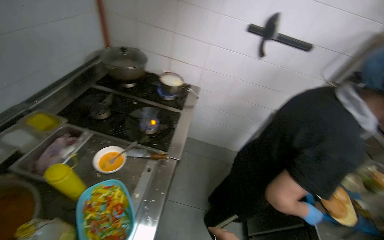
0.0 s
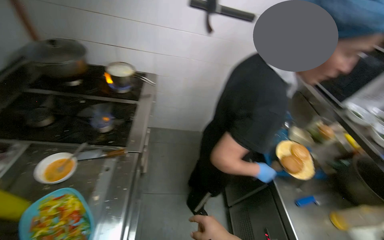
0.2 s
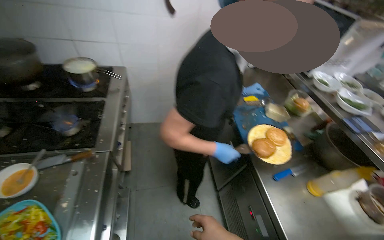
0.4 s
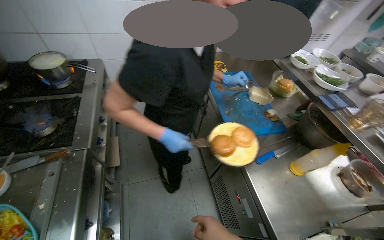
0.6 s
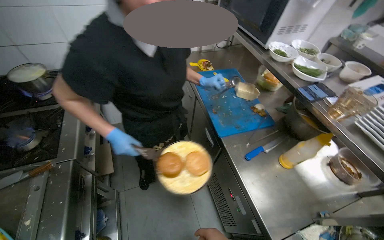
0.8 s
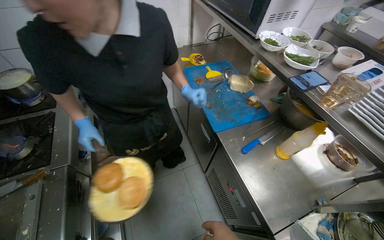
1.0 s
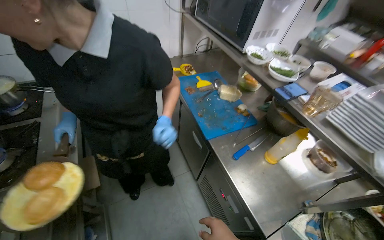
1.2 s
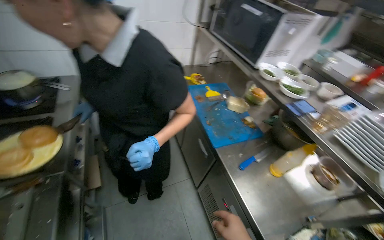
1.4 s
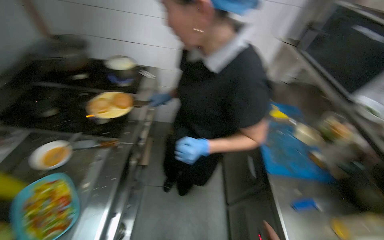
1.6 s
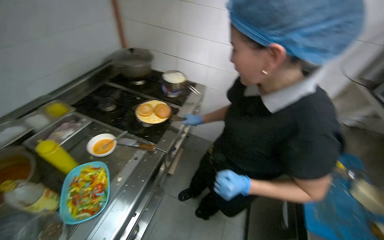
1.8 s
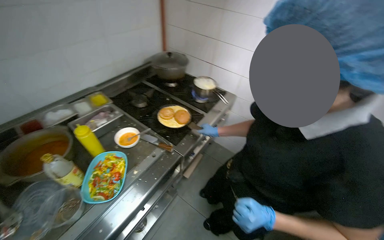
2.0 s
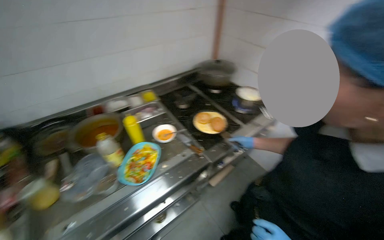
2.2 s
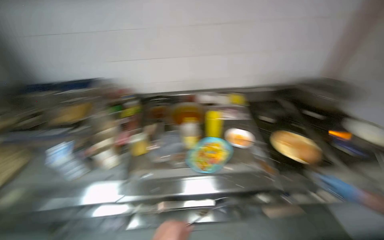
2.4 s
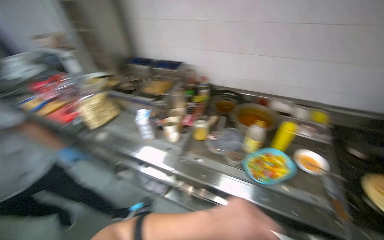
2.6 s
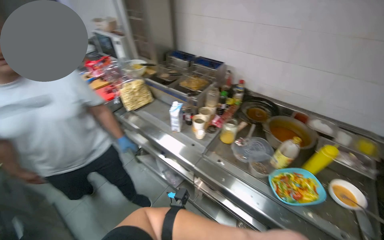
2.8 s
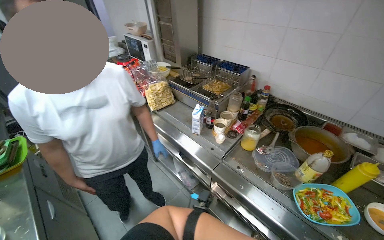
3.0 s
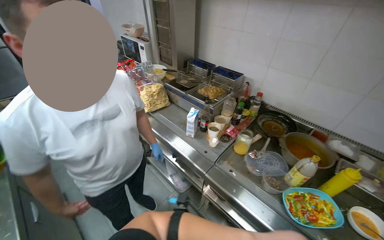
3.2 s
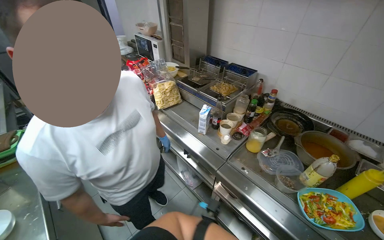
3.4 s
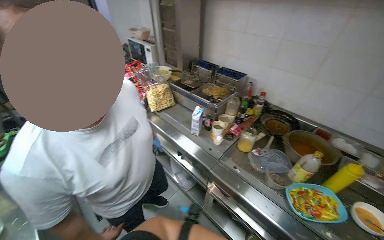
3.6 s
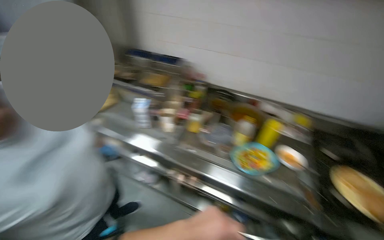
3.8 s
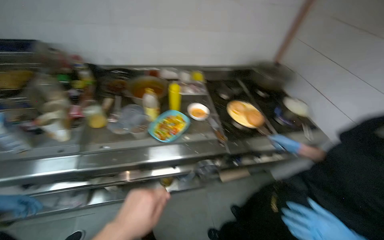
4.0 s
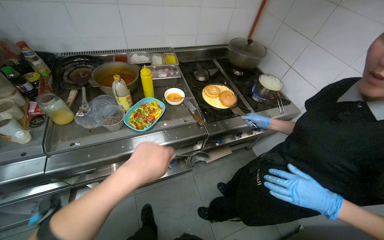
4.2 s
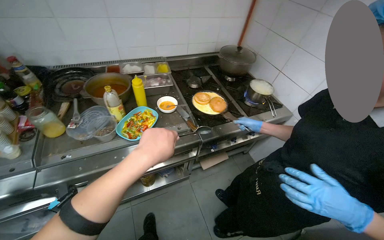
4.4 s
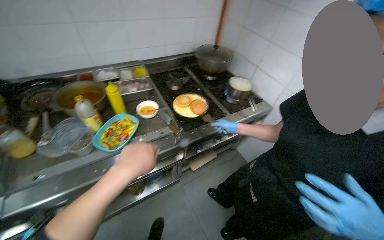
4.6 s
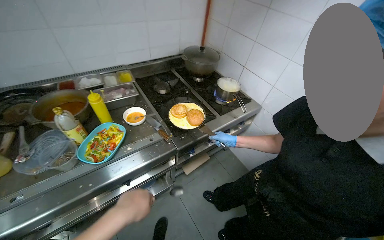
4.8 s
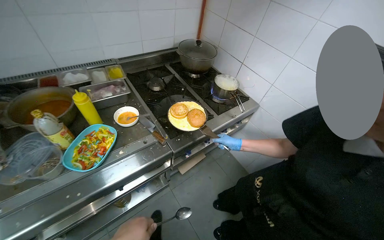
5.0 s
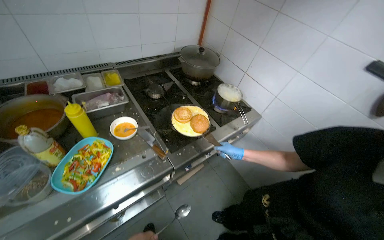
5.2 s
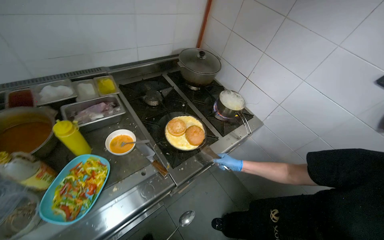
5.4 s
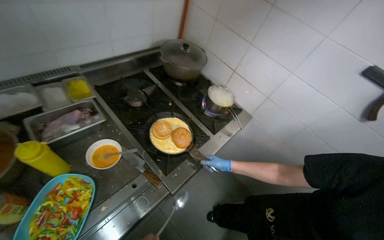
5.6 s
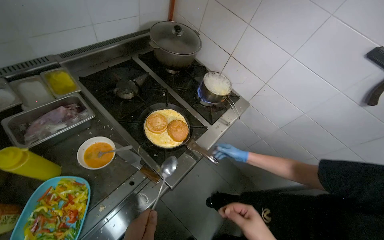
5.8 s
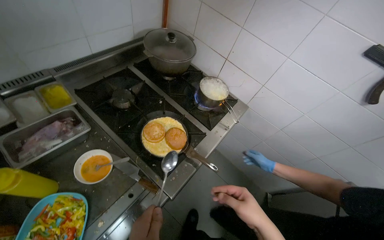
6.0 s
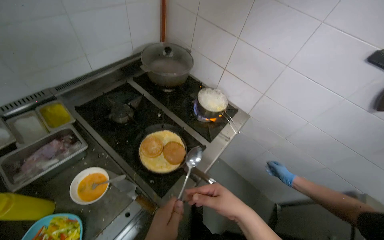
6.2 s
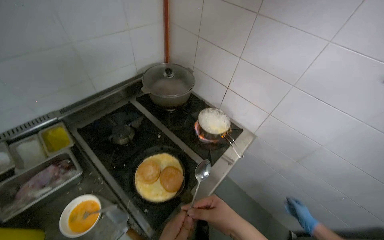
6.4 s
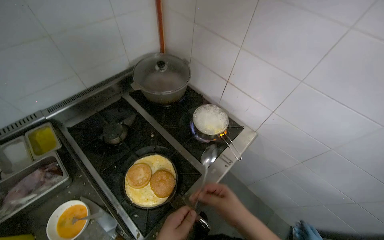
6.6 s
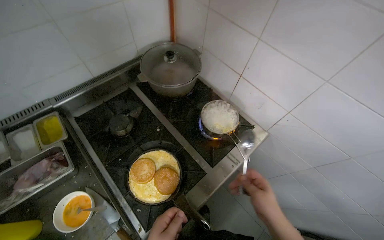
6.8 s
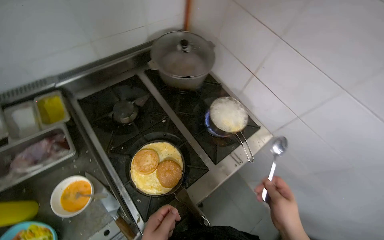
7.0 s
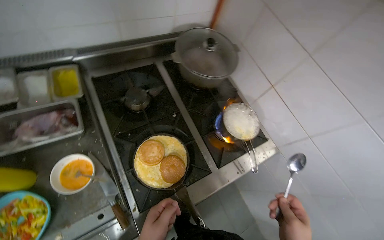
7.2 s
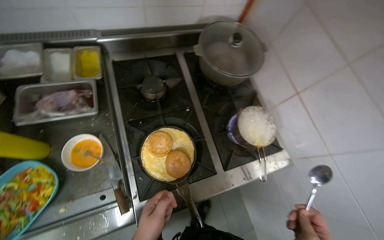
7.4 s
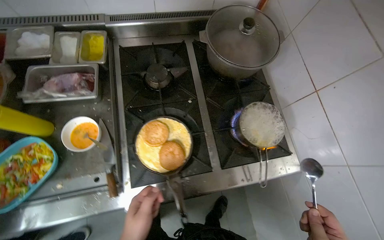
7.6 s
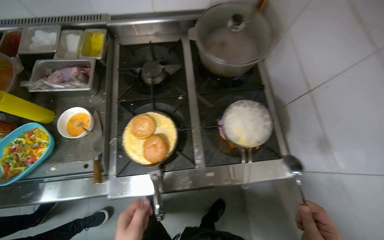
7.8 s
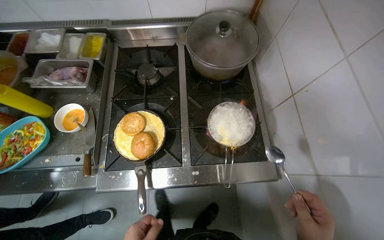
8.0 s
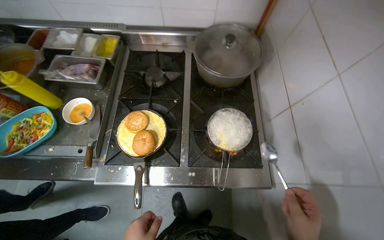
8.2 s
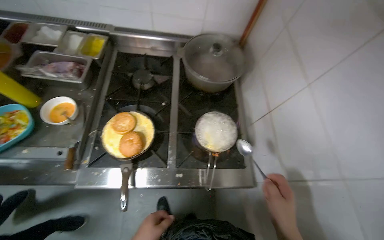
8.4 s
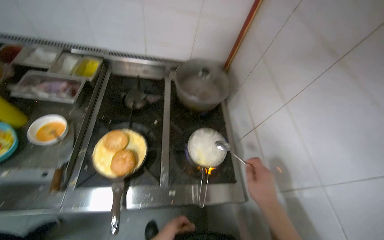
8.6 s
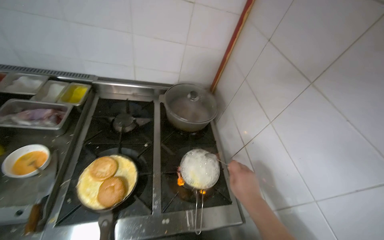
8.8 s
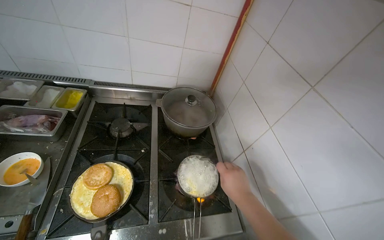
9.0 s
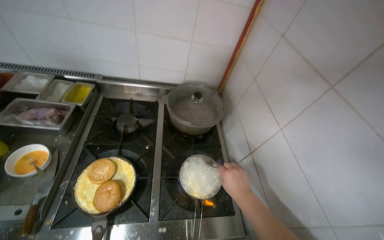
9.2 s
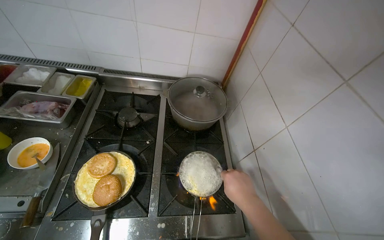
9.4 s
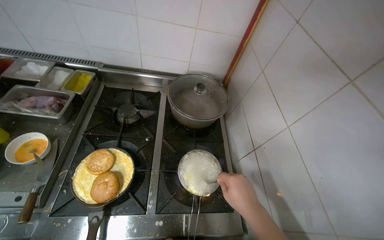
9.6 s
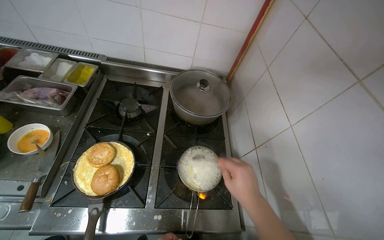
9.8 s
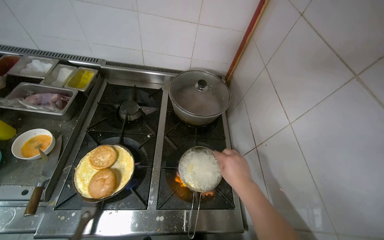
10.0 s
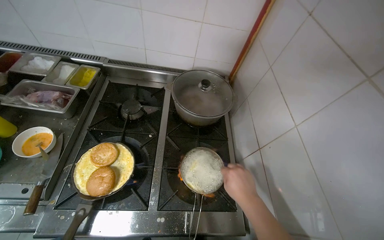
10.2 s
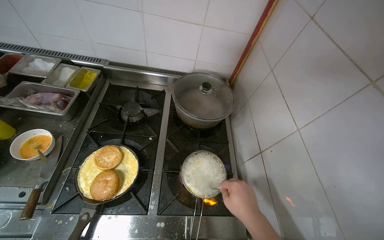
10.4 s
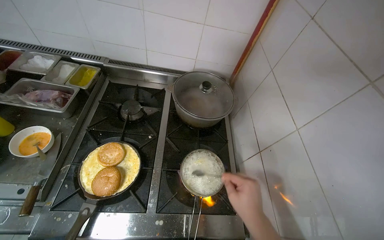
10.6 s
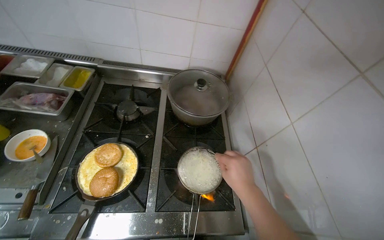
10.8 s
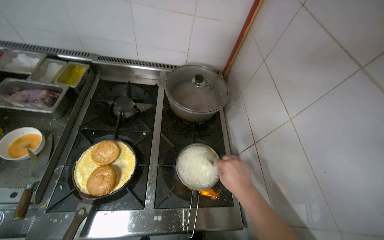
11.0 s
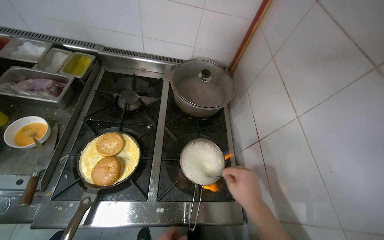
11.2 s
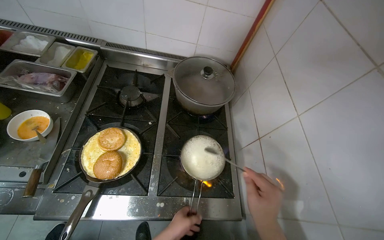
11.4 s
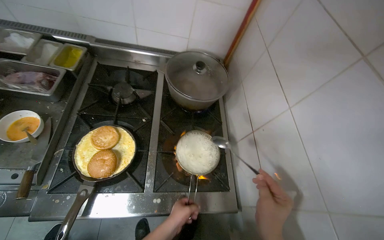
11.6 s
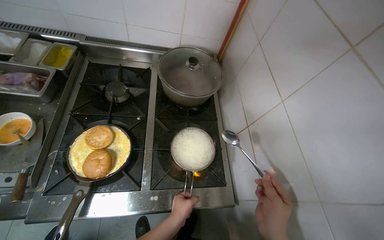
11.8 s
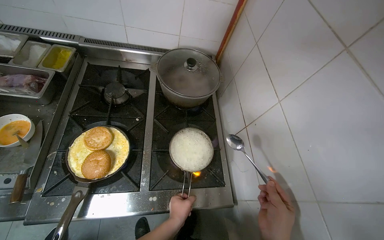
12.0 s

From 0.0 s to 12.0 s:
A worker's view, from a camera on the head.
Job: cooking food.
The whole recording: Cooking and stirring food in pot. The worker cooks and stirs food in a pot on the stove, adding various ingredients and dumplings.
From 3.0 s to 4.4 s: The head rotates about 65 degrees to the right. The wearer looks approximately 15 degrees further downward.
From 4.4 s to 6.0 s: The camera is carried approximately 50 cm. The wearer's head swings about 30 degrees to the right. The view tips downward by about 10 degrees.
From 6.0 s to 7.6 s: The wearer's head swings some 40 degrees to the left.
From 7.6 s to 9.0 s: The view tips upward by approximately 25 degrees.

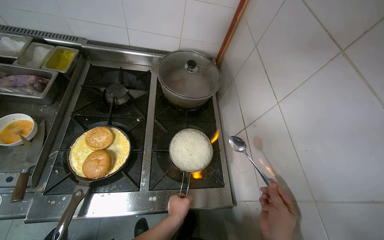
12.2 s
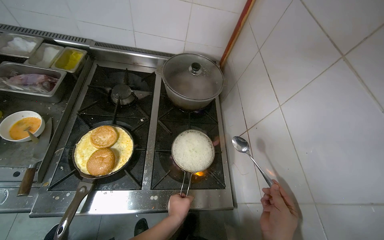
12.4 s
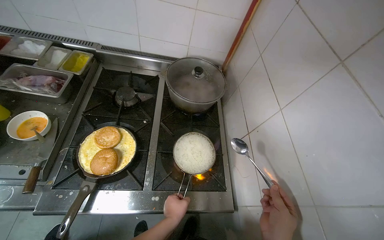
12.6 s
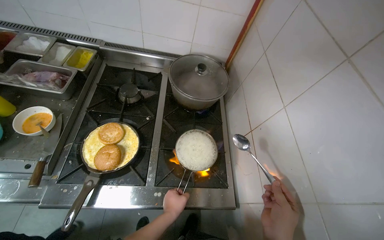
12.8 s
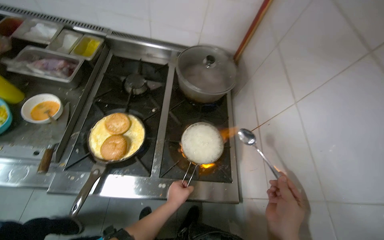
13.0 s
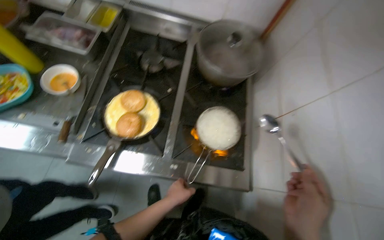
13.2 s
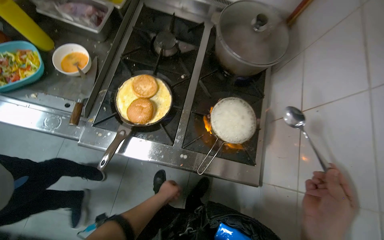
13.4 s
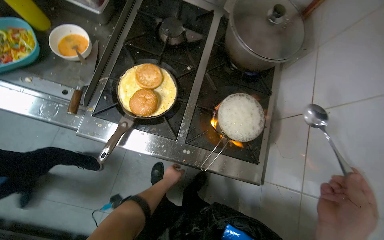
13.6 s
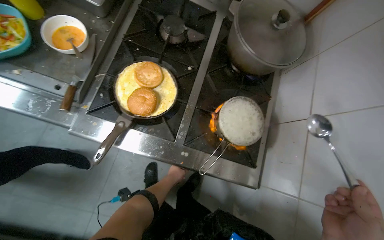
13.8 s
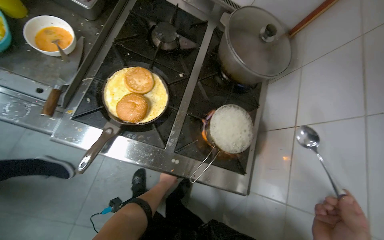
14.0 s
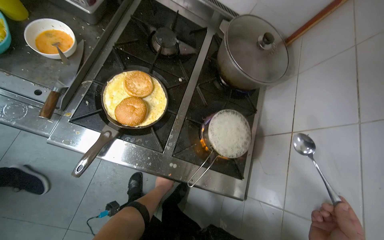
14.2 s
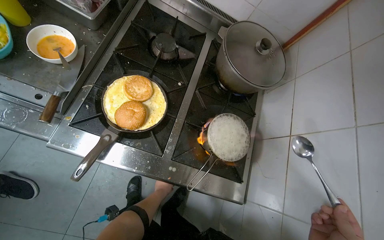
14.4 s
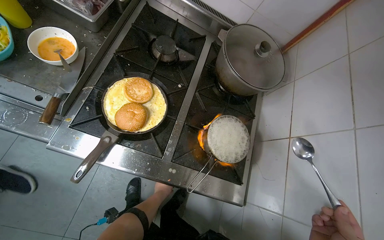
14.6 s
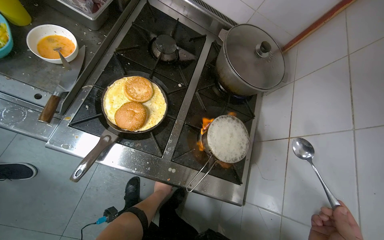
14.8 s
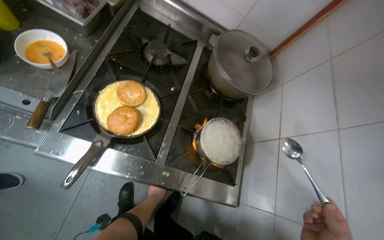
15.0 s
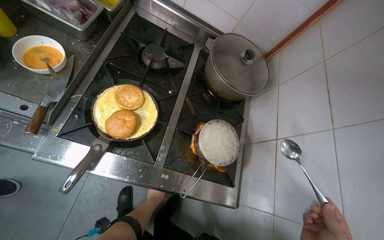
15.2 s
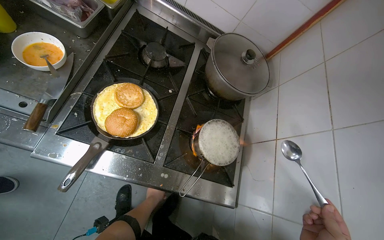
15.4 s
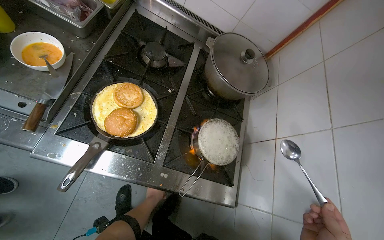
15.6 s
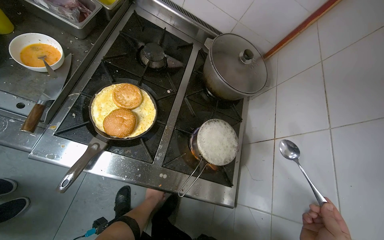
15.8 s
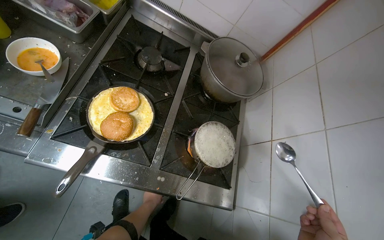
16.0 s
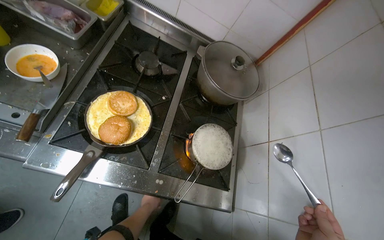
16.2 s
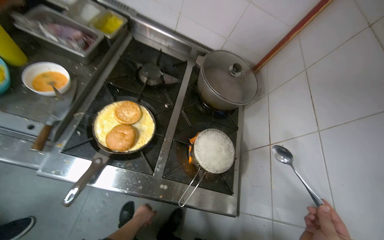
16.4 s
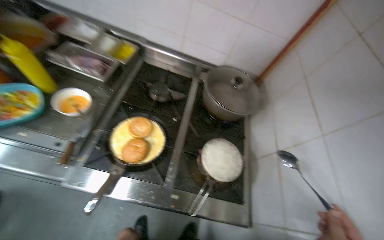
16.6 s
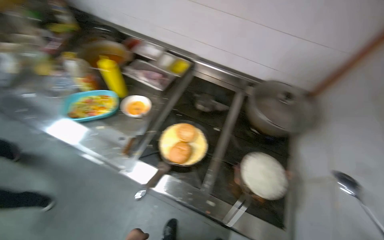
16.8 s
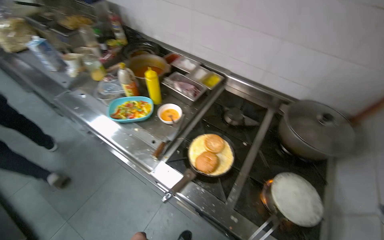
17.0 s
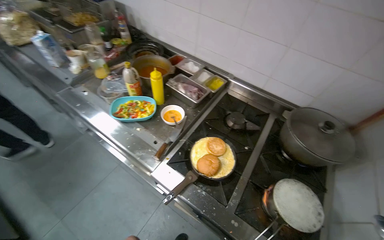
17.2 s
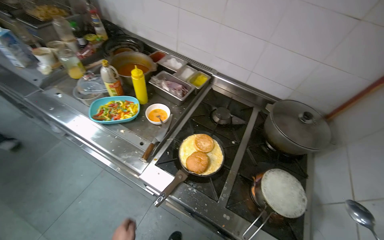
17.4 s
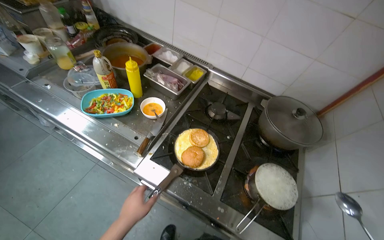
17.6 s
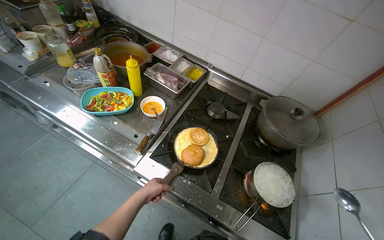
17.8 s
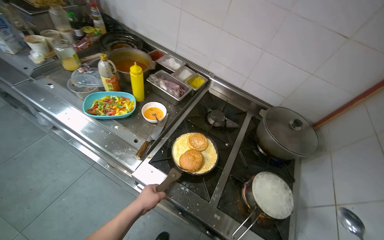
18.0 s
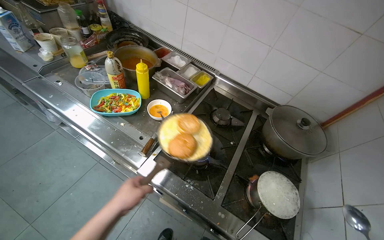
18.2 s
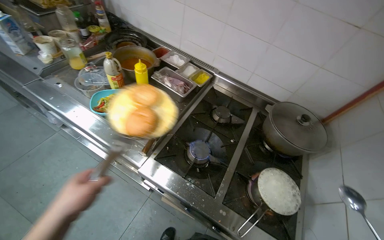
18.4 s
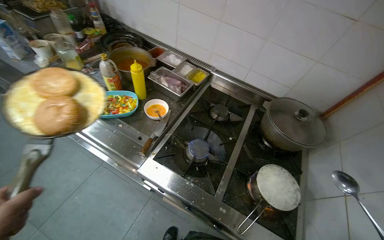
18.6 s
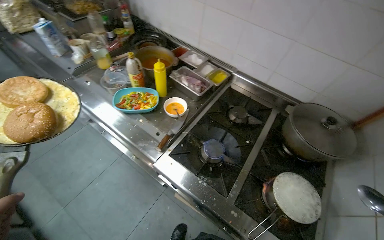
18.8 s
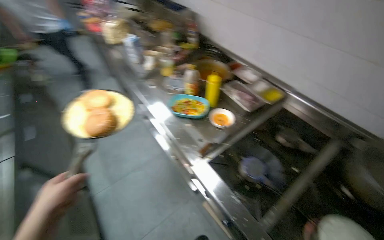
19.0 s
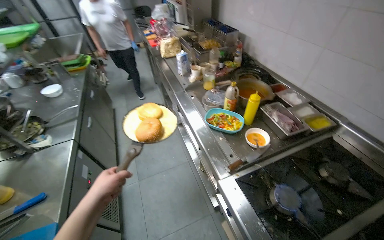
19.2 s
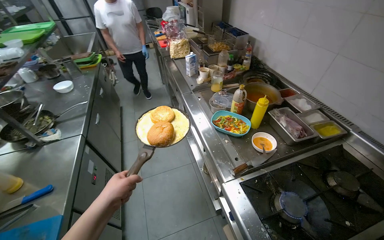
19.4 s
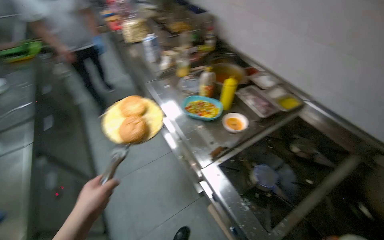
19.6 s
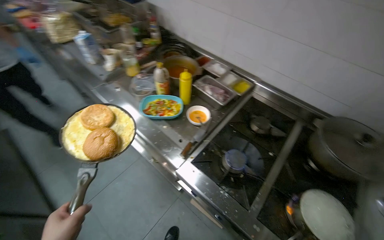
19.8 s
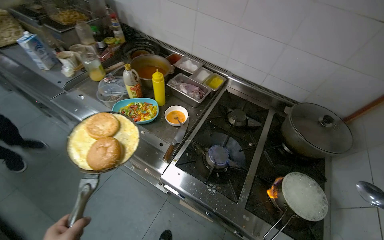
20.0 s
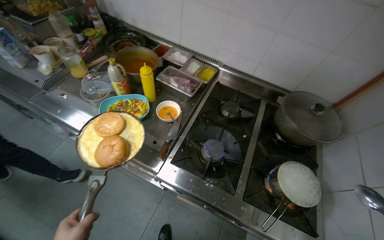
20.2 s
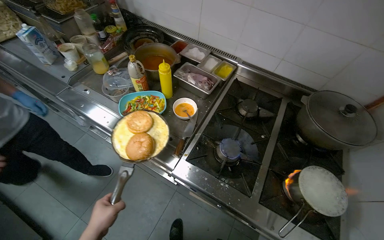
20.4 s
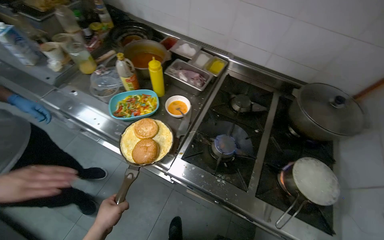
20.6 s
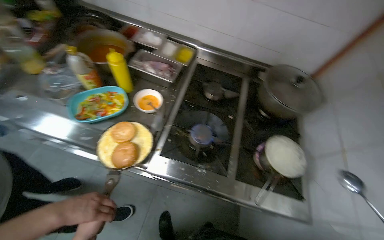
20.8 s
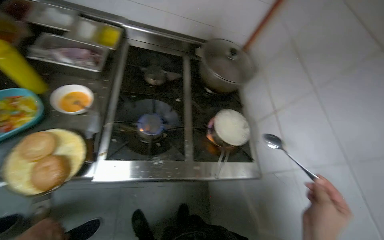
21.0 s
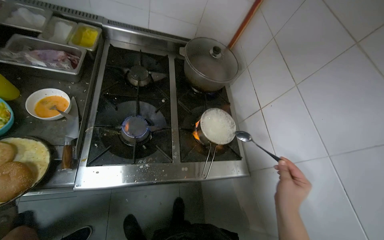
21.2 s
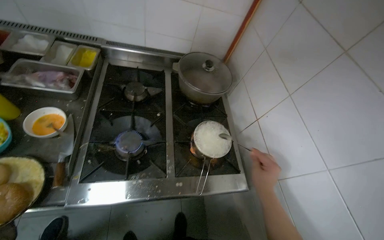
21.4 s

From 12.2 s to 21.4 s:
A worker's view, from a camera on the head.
Job: cooking food.
The whole recording: Cooking and stirring food in pot. The worker cooks and stirs food in a pot on the stove, adding various ingredients and dumplings.
From 12.2 s to 13.8 s: The wearer looks some 15 degrees further downward. The left hand shifts approximately 15 cm farther from the camera.
From 15.2 s to 16.8 s: The view swings approximately 20 degrees to the left. The view tilts some 15 degrees upward.
From 19.8 s to 21.4 s: The head turns to the right by some 45 degrees. The view tilts some 10 degrees downward.
